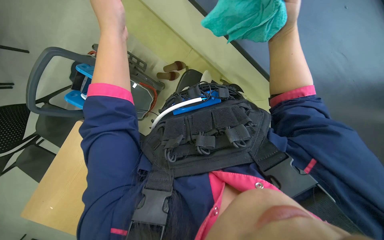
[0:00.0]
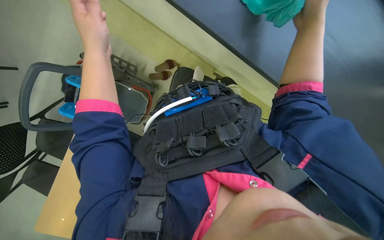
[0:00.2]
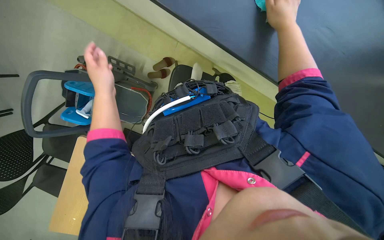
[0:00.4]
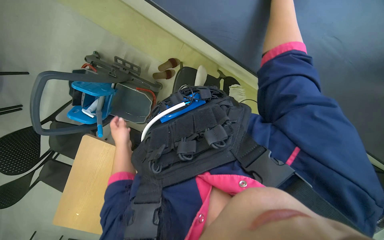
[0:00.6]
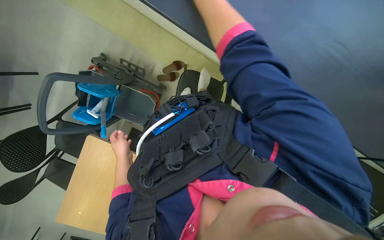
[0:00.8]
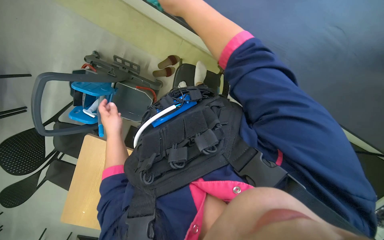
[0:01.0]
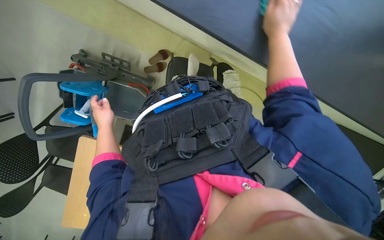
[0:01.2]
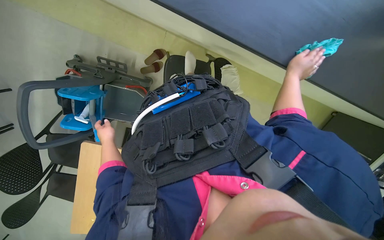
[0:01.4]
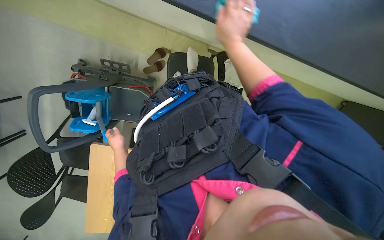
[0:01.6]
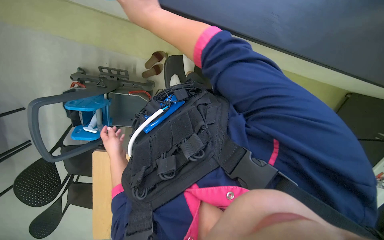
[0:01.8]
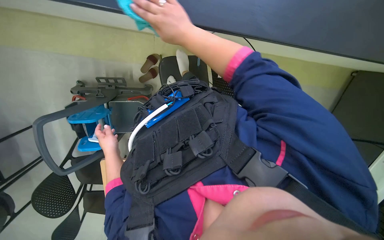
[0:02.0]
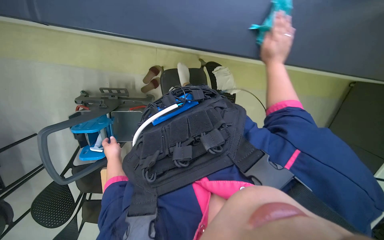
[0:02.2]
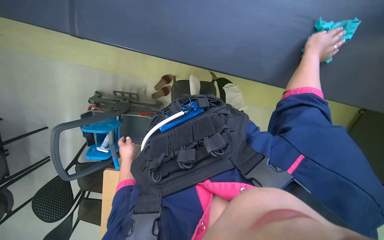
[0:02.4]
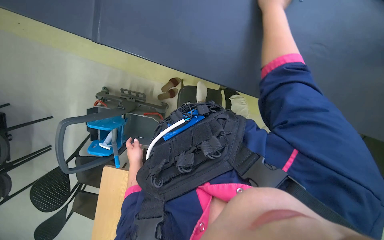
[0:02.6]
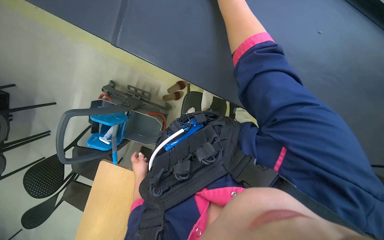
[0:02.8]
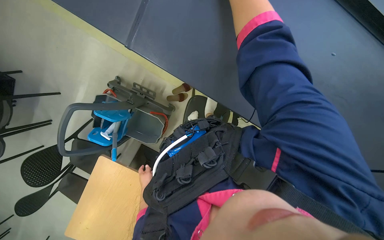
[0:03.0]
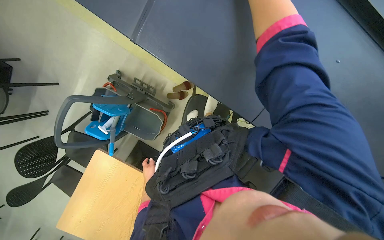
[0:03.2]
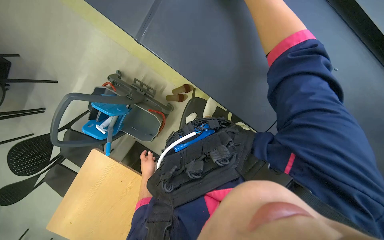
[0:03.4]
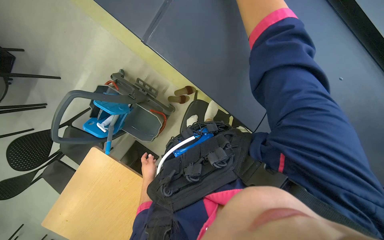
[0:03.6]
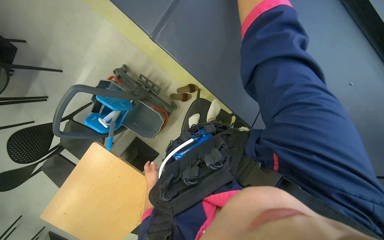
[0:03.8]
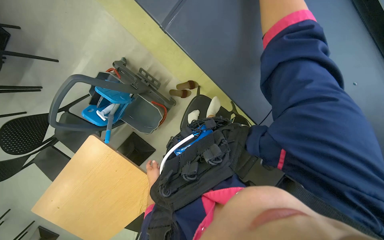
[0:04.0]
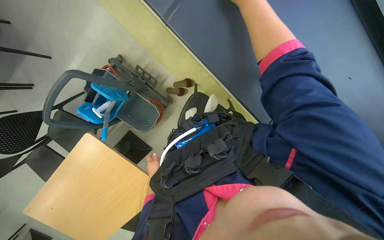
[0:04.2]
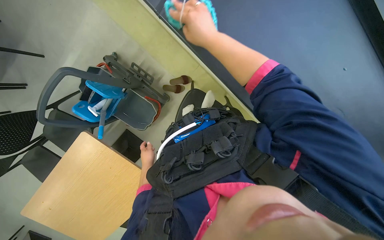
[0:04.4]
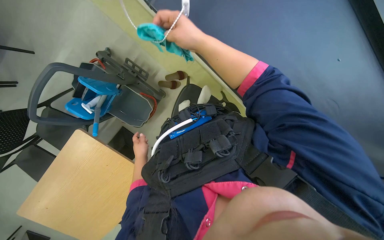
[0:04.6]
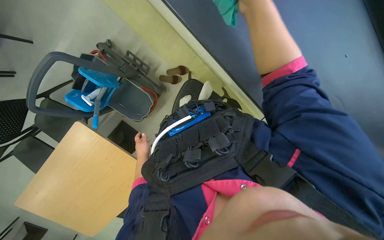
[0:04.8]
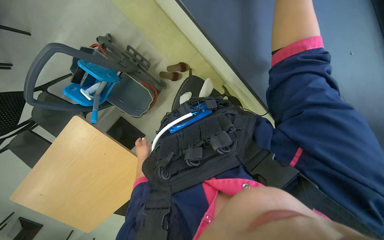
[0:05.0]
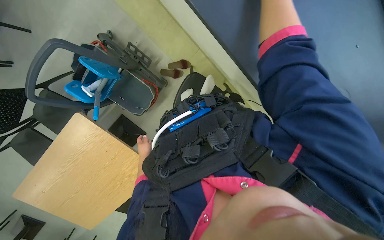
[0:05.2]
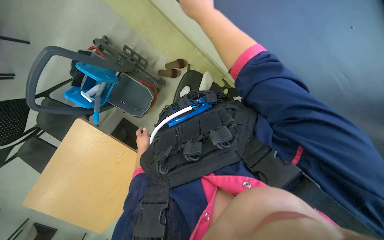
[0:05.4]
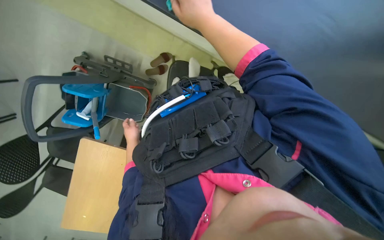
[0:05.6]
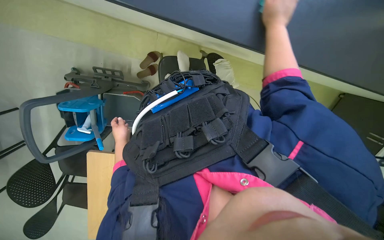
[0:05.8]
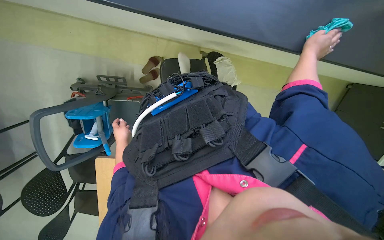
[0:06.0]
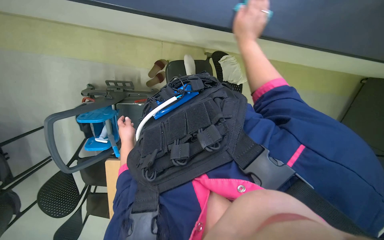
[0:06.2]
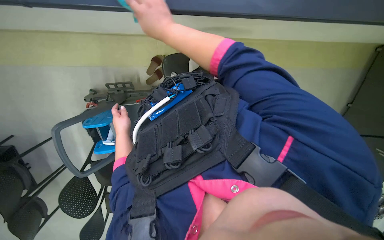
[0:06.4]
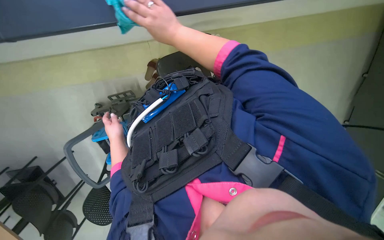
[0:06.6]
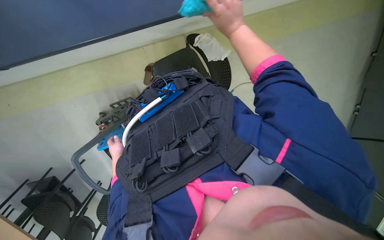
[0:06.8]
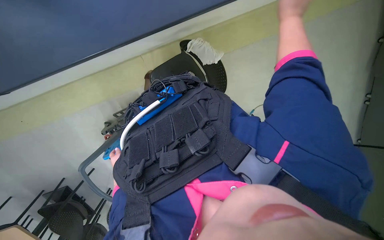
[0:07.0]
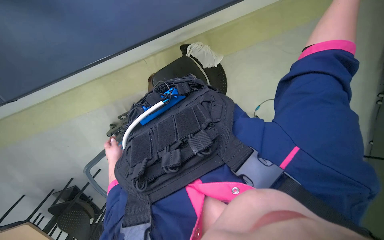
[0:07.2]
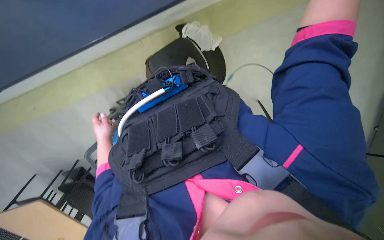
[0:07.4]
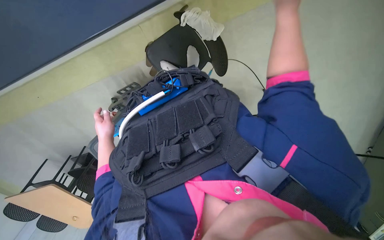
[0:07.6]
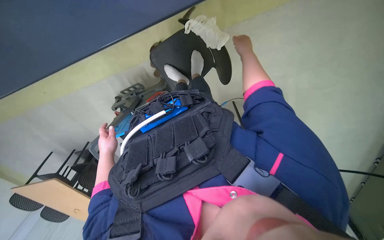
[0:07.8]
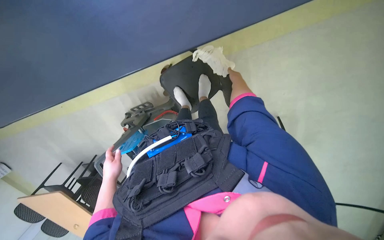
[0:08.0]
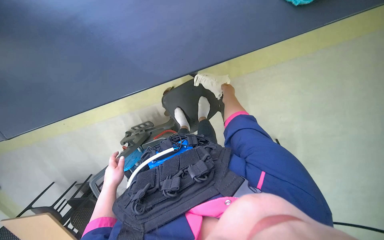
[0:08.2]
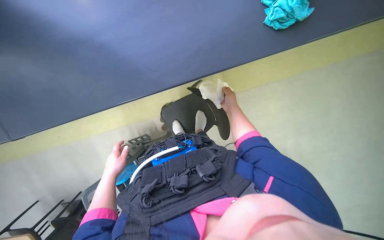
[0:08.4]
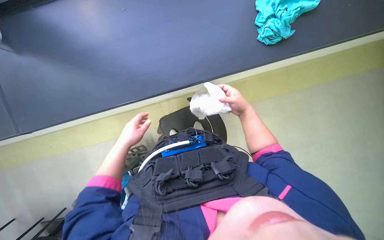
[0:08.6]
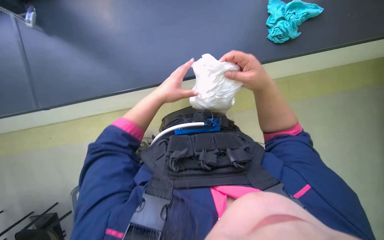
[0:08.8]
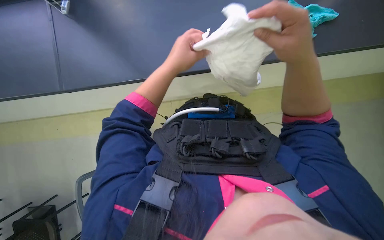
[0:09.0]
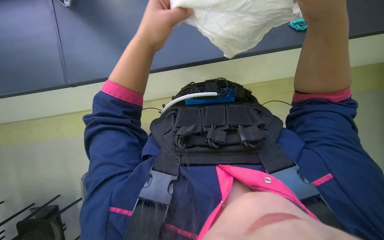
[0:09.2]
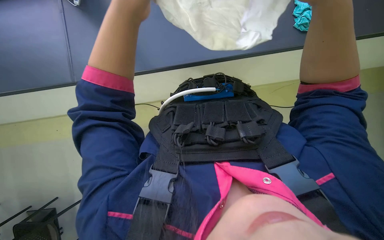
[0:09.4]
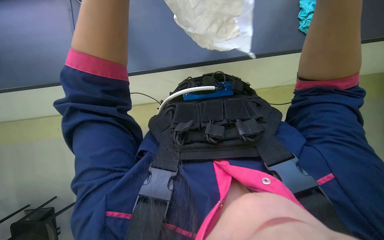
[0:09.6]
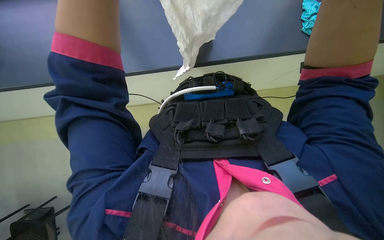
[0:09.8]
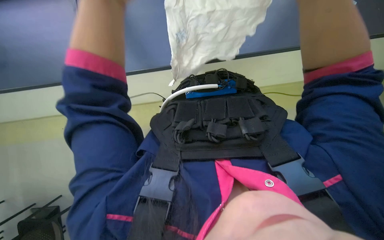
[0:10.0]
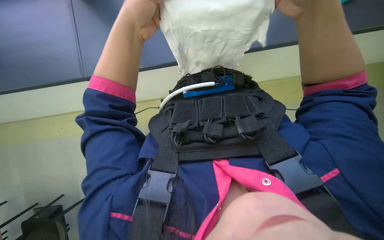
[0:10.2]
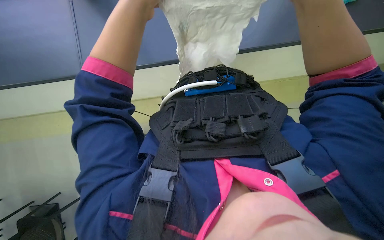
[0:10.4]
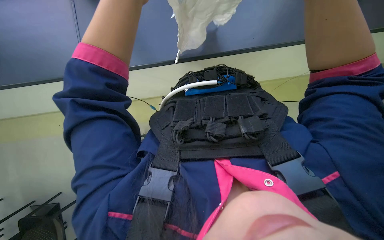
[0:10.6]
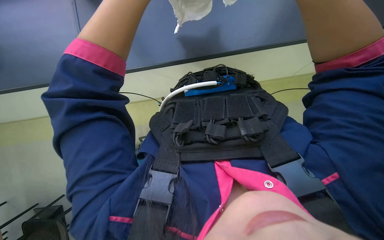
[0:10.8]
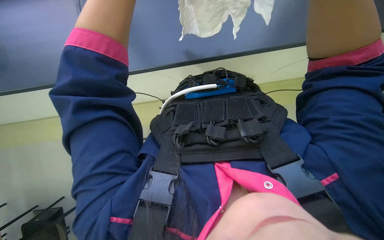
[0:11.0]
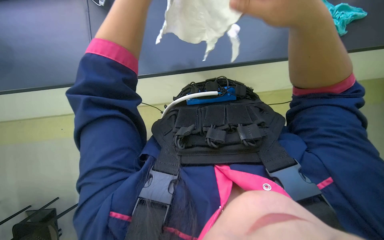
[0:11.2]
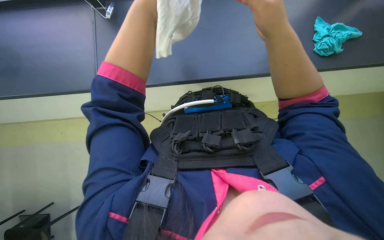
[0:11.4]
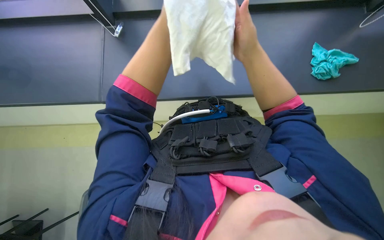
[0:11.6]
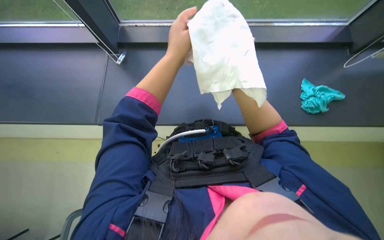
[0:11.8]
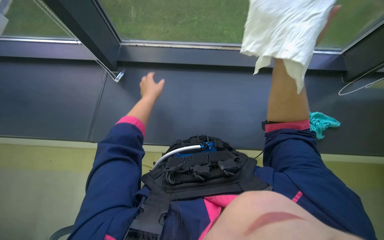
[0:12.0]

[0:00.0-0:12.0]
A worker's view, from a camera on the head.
Job: wiping surfaces.
The whole recording: Cleaning window frame and blinds and window glass. The worker wipes the window frame and cleans the window blinds and wipes the window glass with a white cloth.
0:00.0 to 0:01.6: The right hand goes roughly 15 cm farther from the camera; the left hand swings up and down the picture, some 30 cm each way, with 2 reversals.
0:04.4 to 0:06.0: The scene turns some 30 degrees counterclockwise in the picture.
0:06.0 to 0:07.6: The view pans to the left by approximately 20 degrees. The view tips downward by some 15 degrees.
0:07.6 to 0:09.0: The view tips upward by about 40 degrees. The right hand travels farther from the camera and back again, some 20 cm each way. The left hand goes approximately 40 cm nearer to the camera, up the picture and to the right.
0:10.4 to 0:12.0: The view tips upward by some 30 degrees.

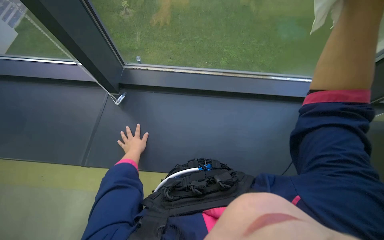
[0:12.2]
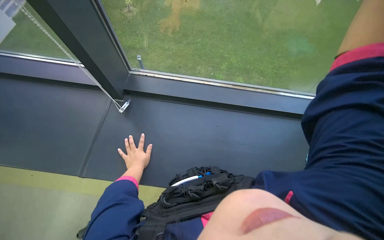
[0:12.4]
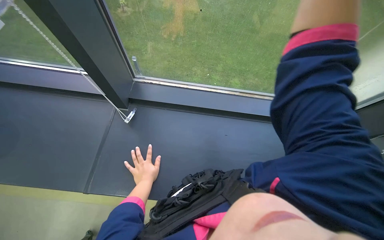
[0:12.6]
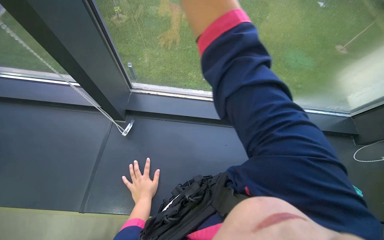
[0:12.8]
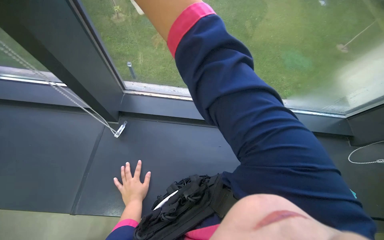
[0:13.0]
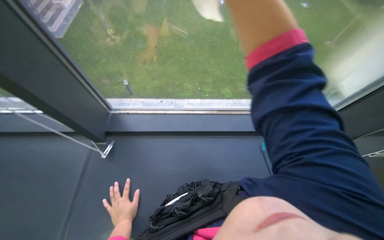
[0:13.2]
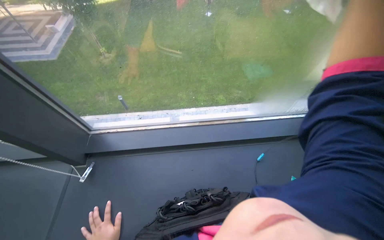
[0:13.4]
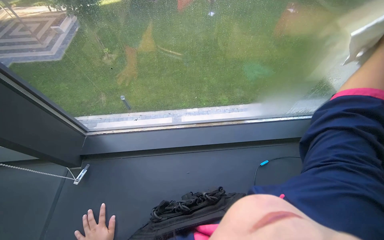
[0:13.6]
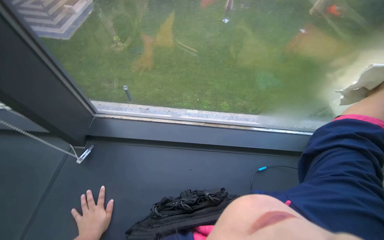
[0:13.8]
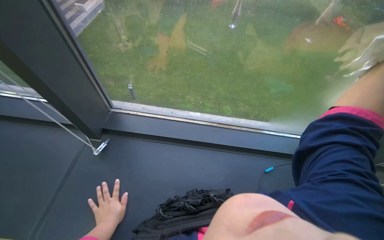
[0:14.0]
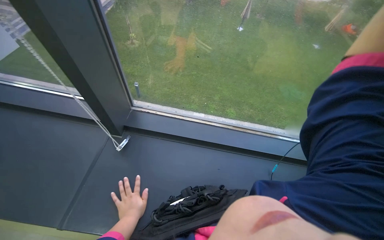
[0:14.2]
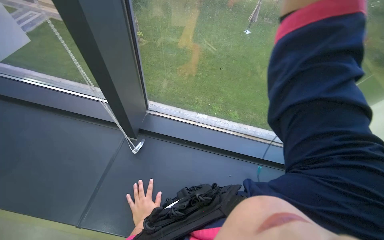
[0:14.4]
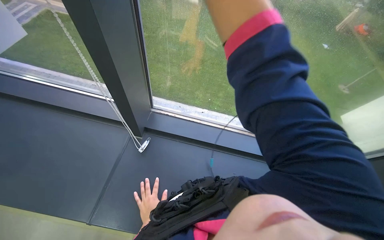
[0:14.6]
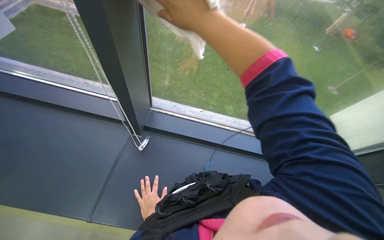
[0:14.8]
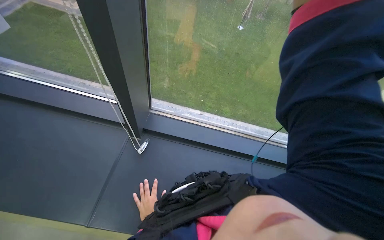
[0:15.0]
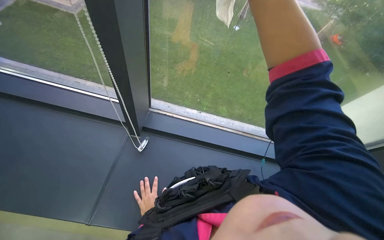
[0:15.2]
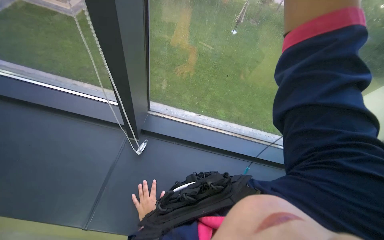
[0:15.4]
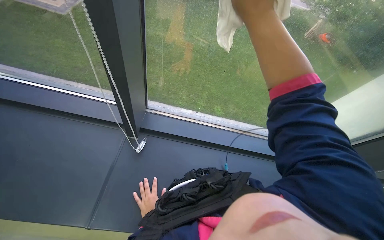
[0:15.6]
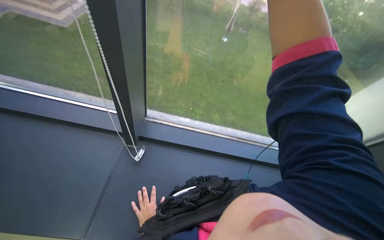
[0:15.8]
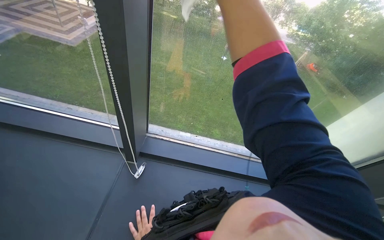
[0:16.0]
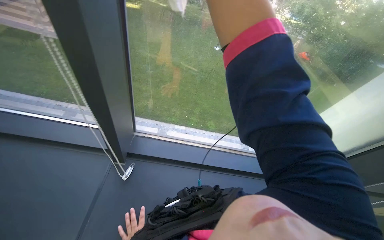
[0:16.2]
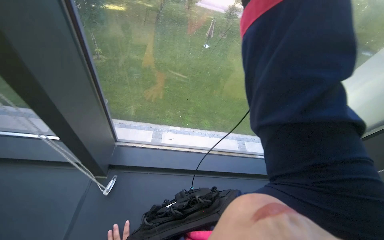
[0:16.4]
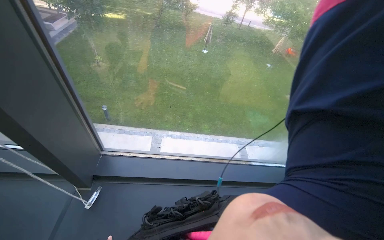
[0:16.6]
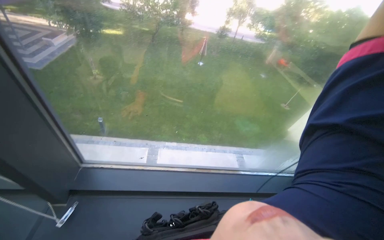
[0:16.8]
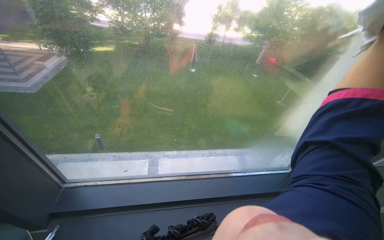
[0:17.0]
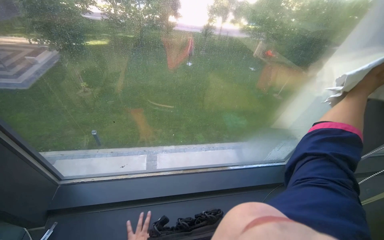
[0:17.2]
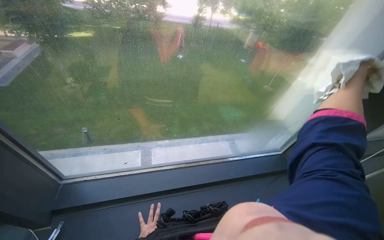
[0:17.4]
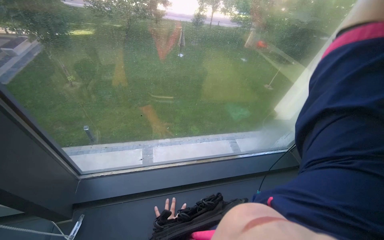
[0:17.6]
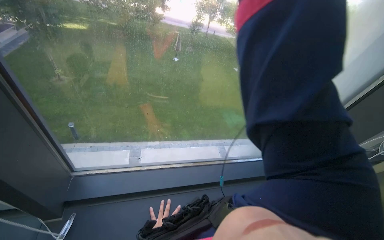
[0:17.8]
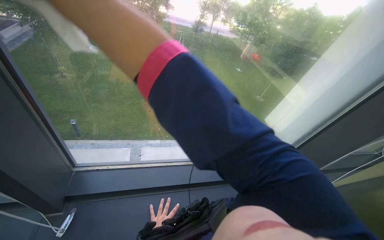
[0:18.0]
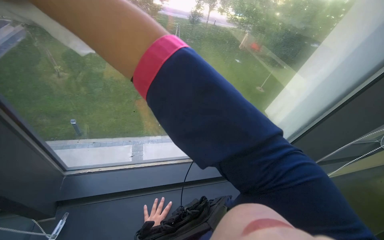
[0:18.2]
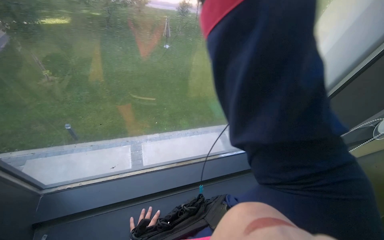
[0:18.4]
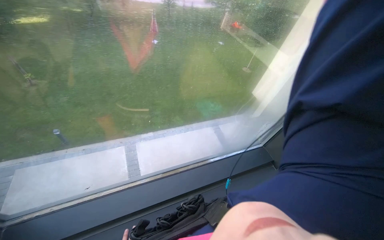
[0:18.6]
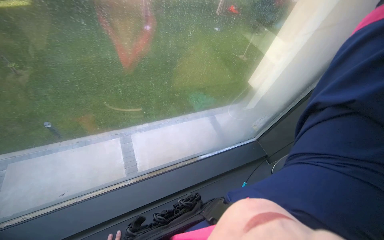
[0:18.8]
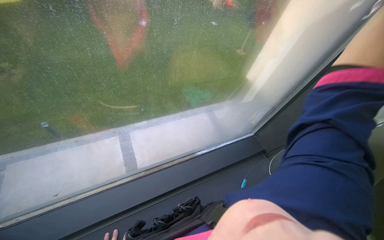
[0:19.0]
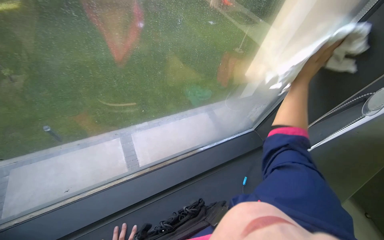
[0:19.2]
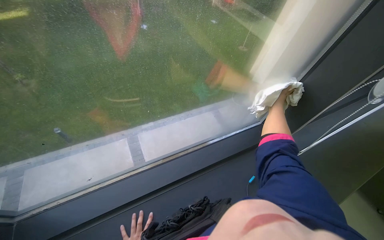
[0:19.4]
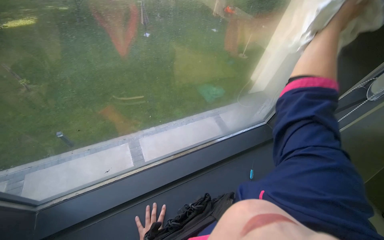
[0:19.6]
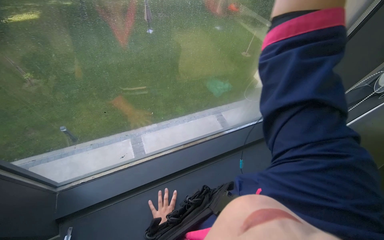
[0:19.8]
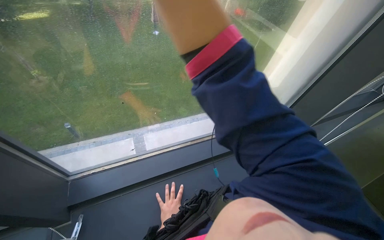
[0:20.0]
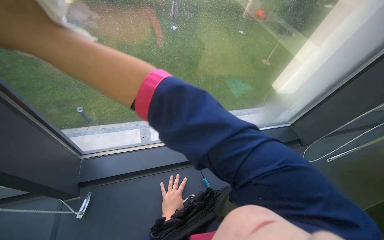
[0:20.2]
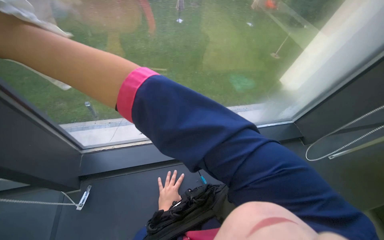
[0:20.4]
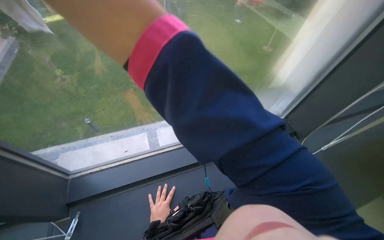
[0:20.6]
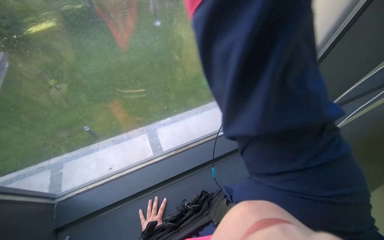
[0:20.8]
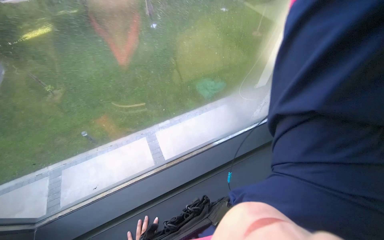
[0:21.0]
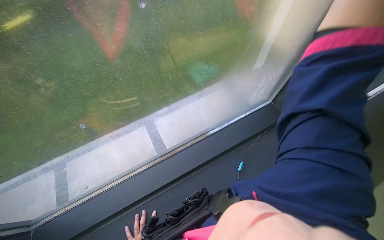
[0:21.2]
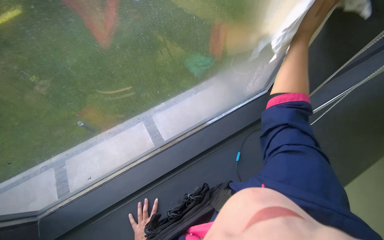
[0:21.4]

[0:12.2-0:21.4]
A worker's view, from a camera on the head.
Job: wiping surfaces.
The whole recording: Cleaning window frame and blinds and window glass. The worker wipes the window frame and cleans the window blinds and wipes the window glass with a white cloth.
0:13.8 to 0:15.2: The left hand goes approximately 10 cm farther from the camera.
